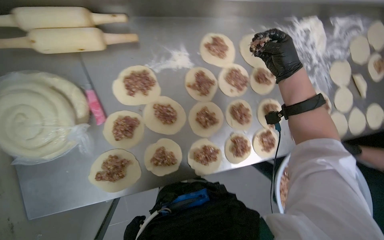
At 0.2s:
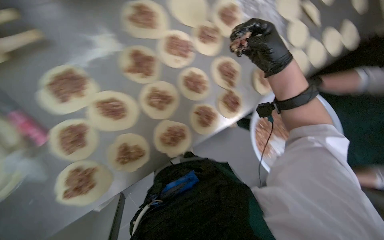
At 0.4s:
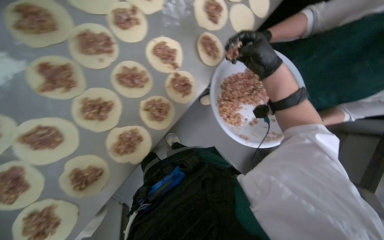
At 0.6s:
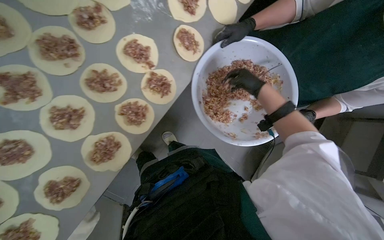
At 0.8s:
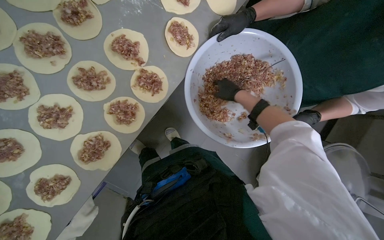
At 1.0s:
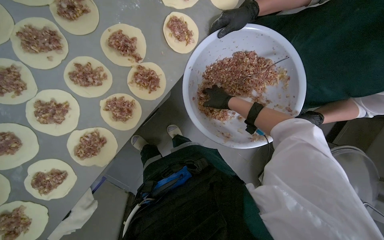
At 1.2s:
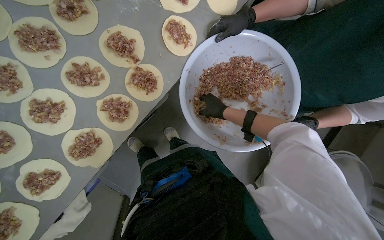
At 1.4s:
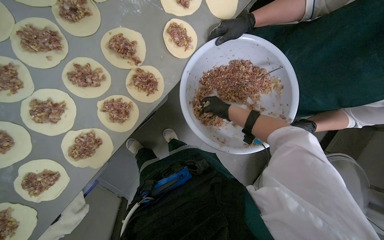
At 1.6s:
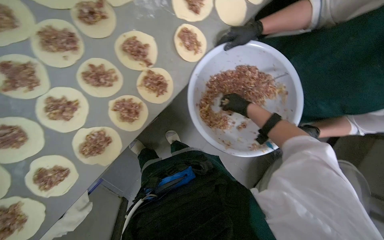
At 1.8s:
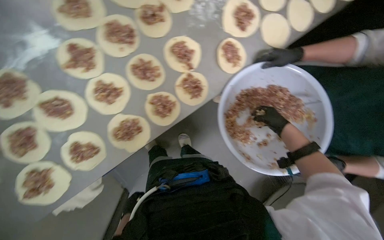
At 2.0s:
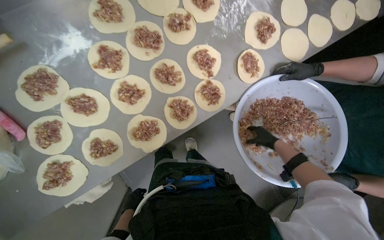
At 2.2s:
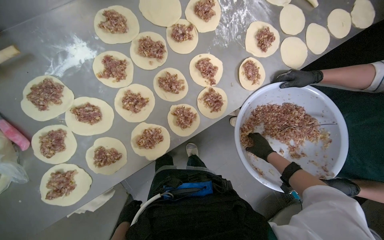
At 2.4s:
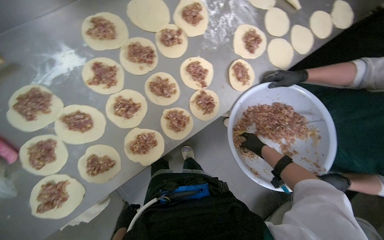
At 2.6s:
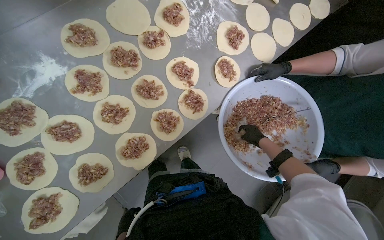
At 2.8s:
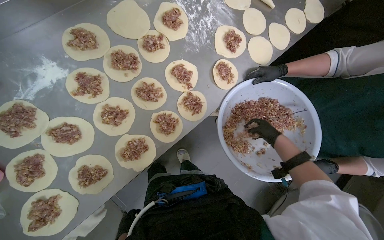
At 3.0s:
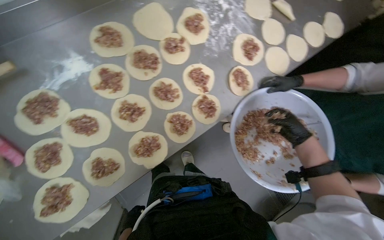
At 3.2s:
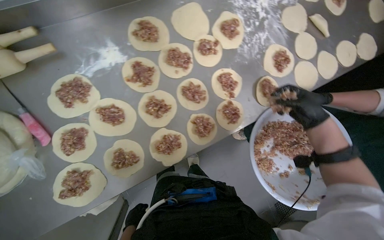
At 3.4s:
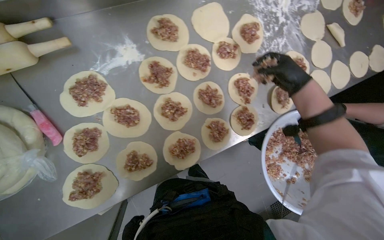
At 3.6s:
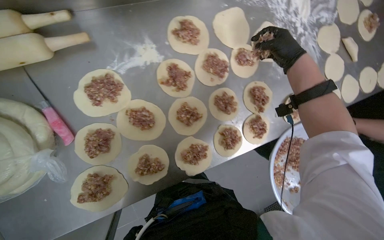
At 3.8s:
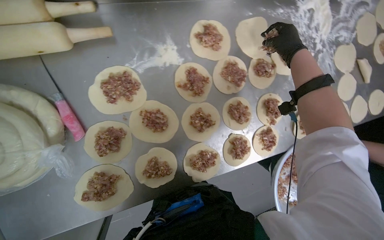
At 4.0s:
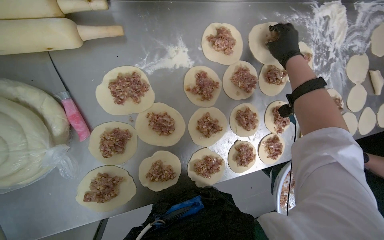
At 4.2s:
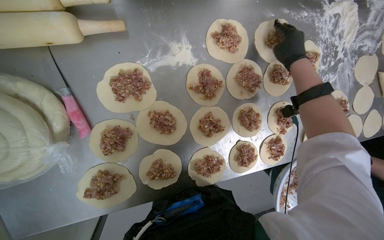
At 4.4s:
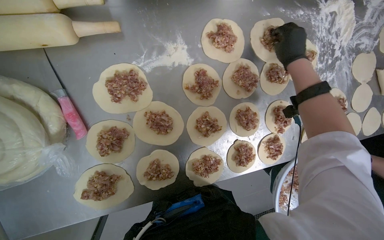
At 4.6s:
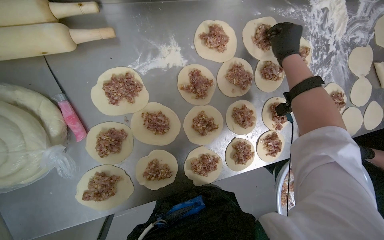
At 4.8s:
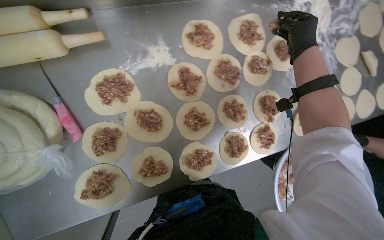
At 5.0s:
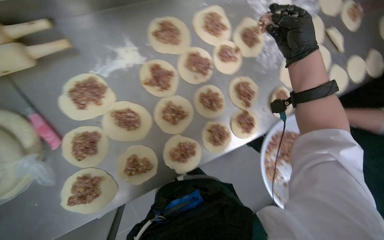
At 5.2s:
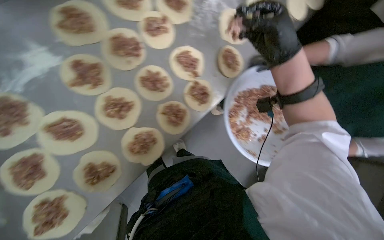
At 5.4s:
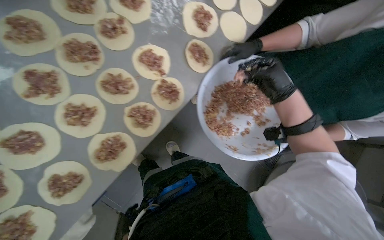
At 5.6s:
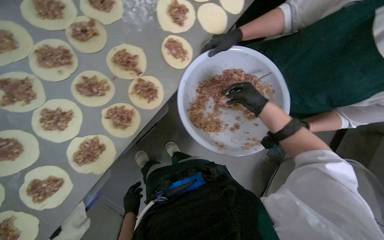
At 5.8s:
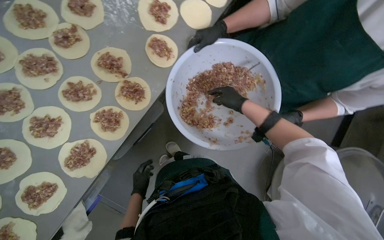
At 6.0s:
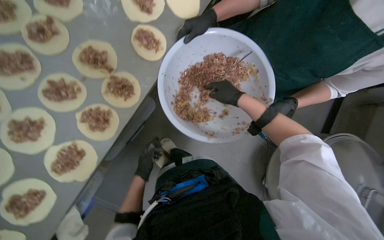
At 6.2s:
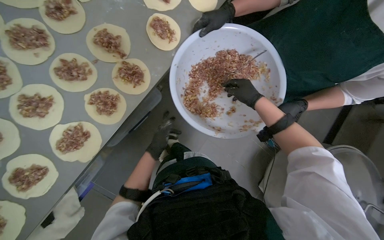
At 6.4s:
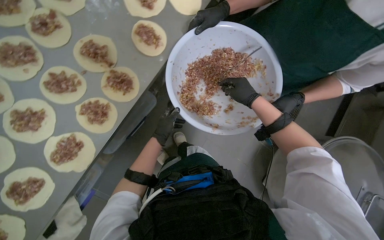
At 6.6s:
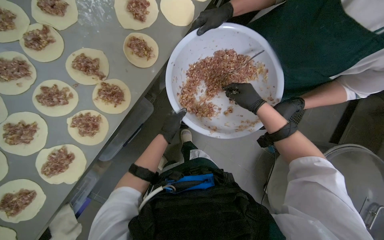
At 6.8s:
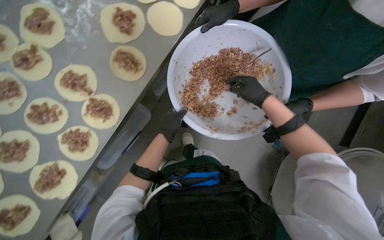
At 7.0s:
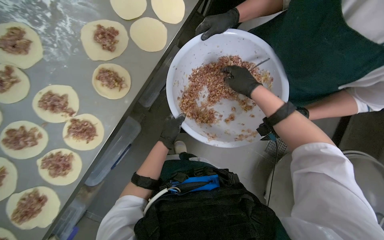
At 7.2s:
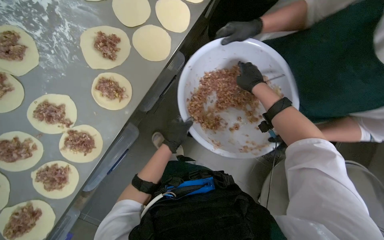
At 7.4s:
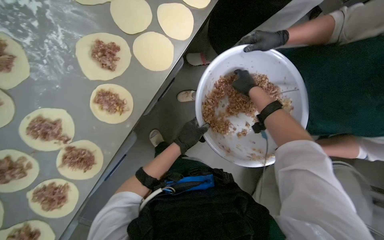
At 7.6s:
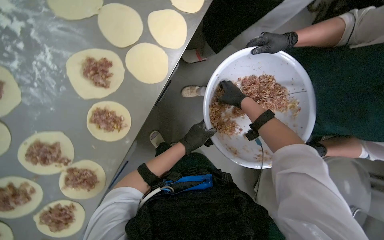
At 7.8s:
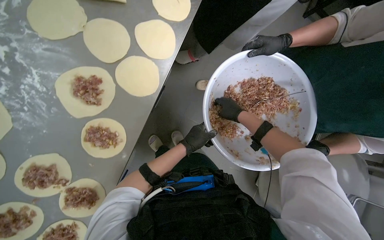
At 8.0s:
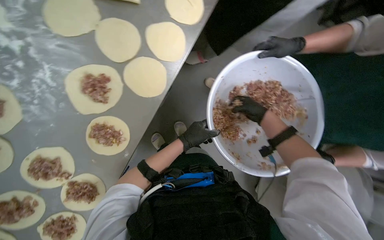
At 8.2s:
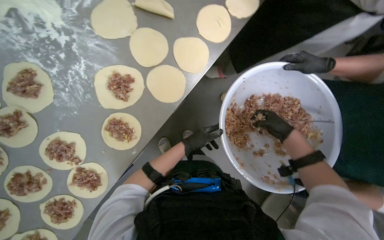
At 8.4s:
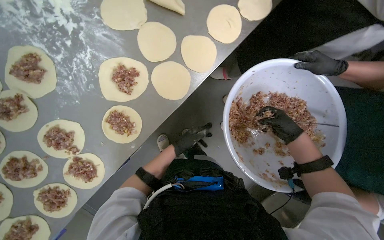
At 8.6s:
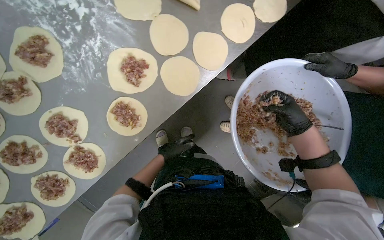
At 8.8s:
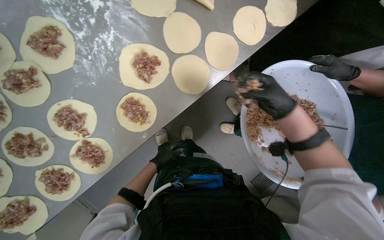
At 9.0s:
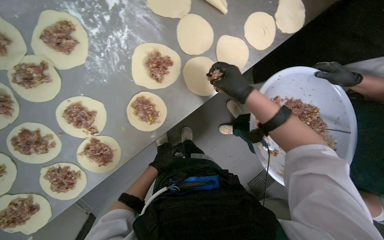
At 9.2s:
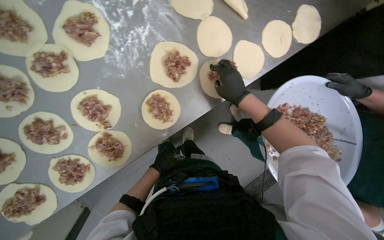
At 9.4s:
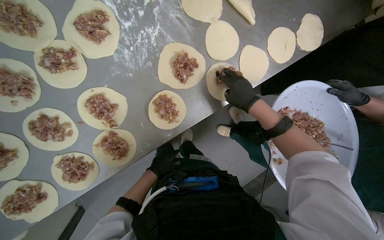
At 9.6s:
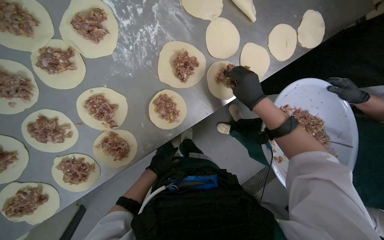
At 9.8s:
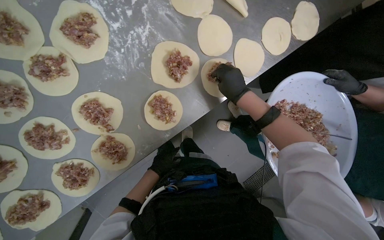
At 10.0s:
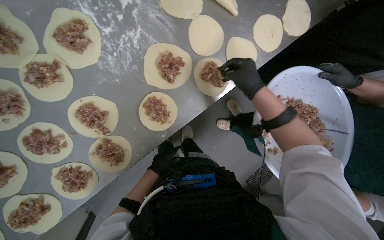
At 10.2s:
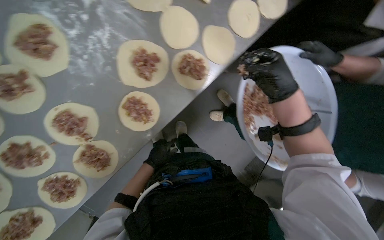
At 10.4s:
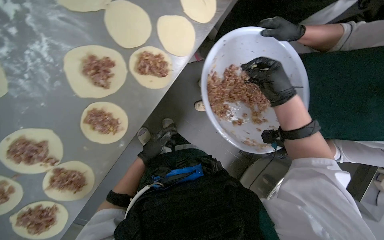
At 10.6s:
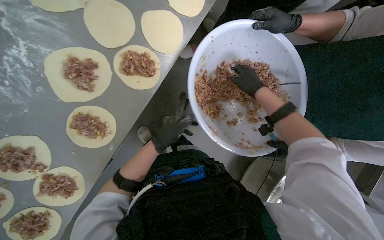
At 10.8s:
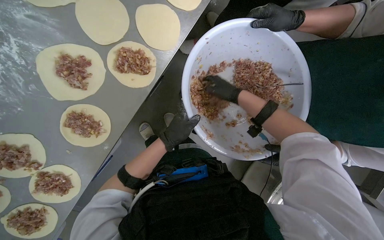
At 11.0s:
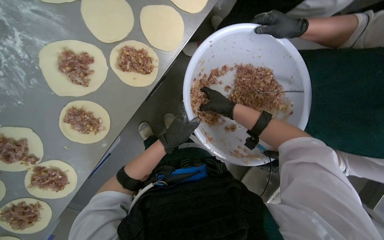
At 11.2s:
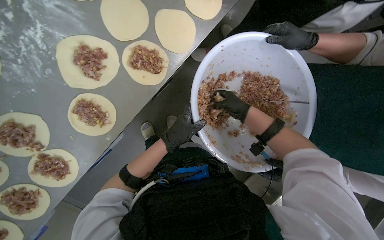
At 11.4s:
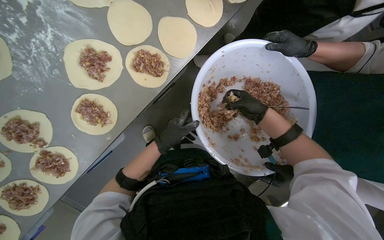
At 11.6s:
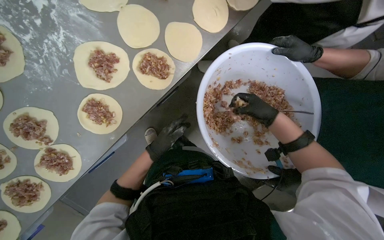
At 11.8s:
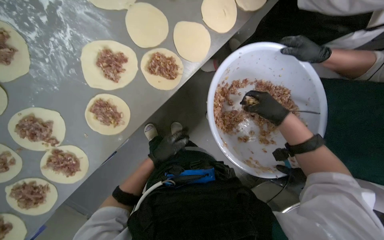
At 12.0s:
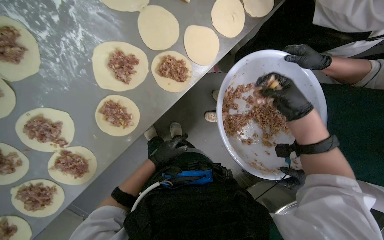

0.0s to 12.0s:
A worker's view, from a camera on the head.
Job: preparing food.
The whole recording: Placing meat filling onto dough circles. The worker places meat filling onto individual dough circles.
0.0s to 1.6s: The wearer moves about 40 cm. The wearer looks approximately 15 degrees further downward. Everything in view rotates roughly 35 degrees counterclockwise.
3.0s to 4.4s: The right hand goes about 60 cm up the picture and to the left.
4.4s to 6.0s: The head travels some 50 cm. The scene rotates counterclockwise by roughly 50 degrees.
7.6s to 9.0s: The right hand moves nearer to the camera, about 15 cm, and reaches some 10 cm to the right, then returns; the left hand shifts approximately 30 cm to the left, down the picture and farther from the camera.
9.0s to 10.4s: The right hand shifts about 20 cm to the right.
10.4s to 12.0s: The right hand reaches some 20 cm farther from the camera, then returns.

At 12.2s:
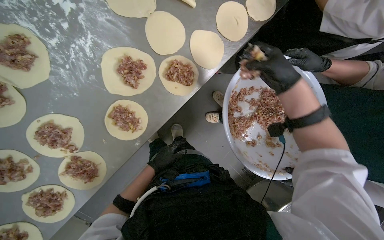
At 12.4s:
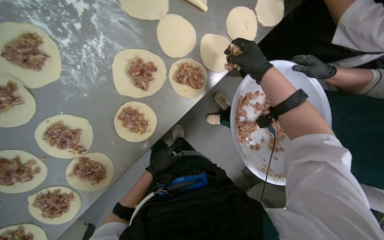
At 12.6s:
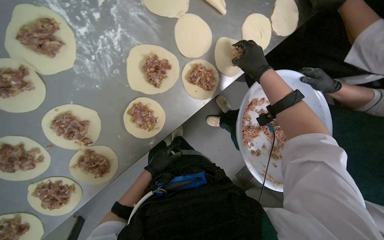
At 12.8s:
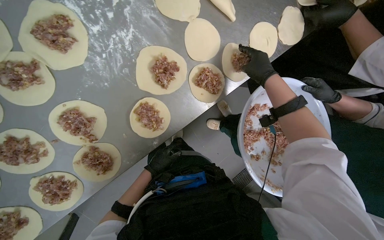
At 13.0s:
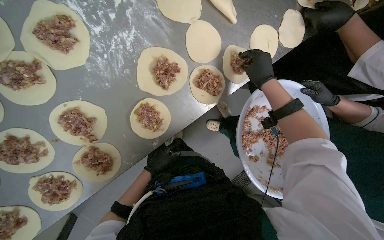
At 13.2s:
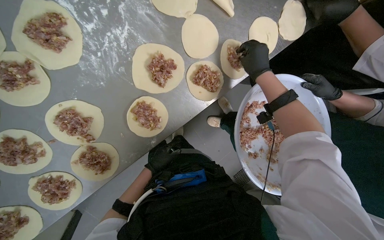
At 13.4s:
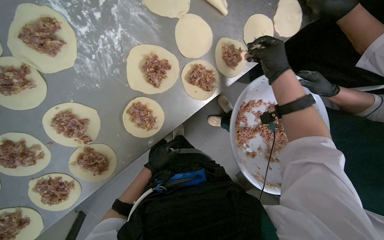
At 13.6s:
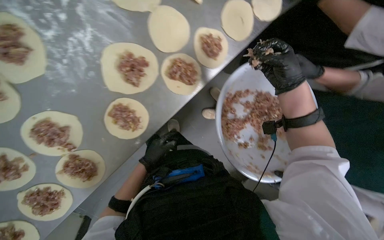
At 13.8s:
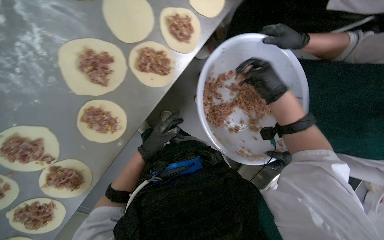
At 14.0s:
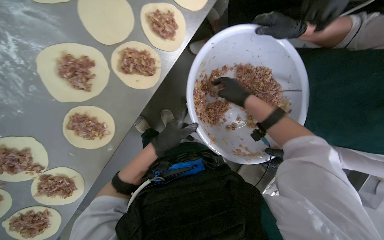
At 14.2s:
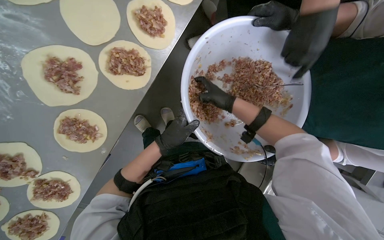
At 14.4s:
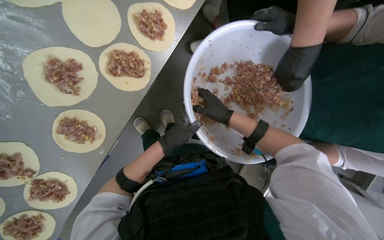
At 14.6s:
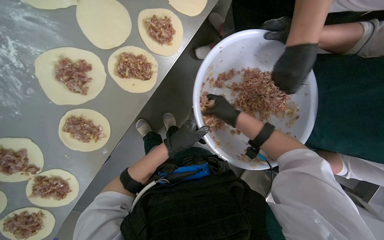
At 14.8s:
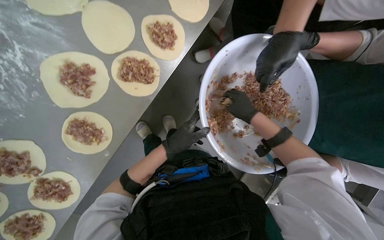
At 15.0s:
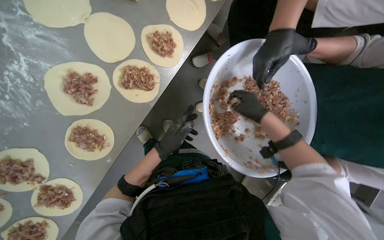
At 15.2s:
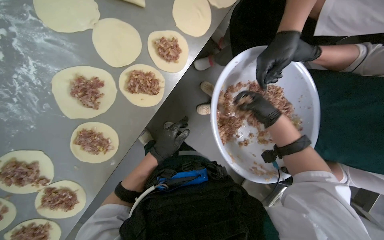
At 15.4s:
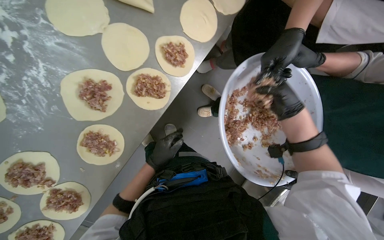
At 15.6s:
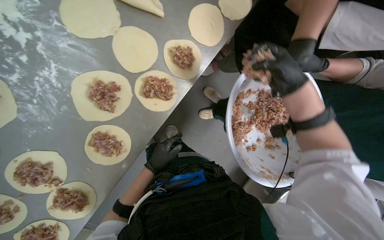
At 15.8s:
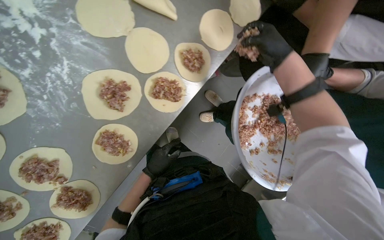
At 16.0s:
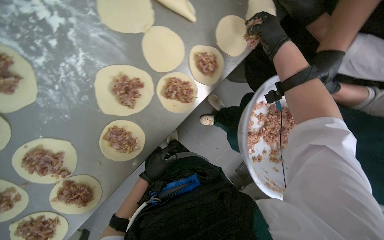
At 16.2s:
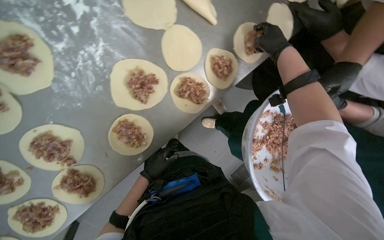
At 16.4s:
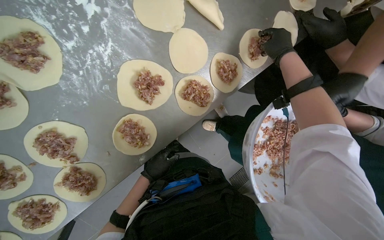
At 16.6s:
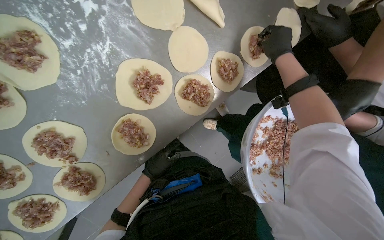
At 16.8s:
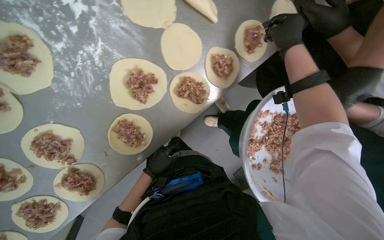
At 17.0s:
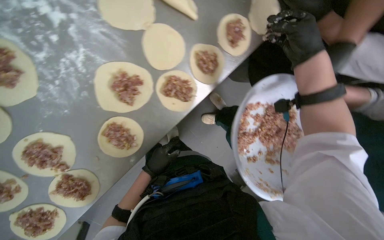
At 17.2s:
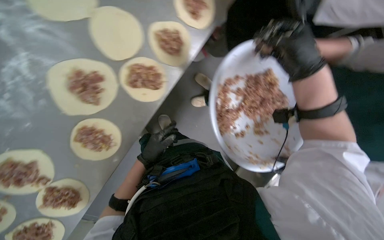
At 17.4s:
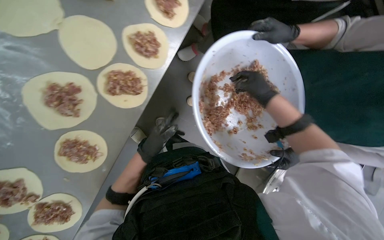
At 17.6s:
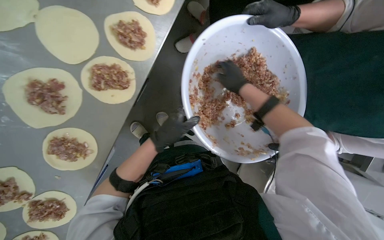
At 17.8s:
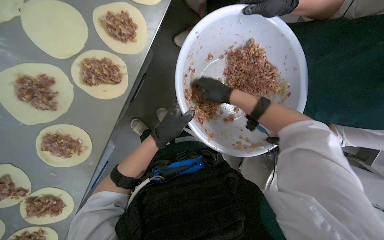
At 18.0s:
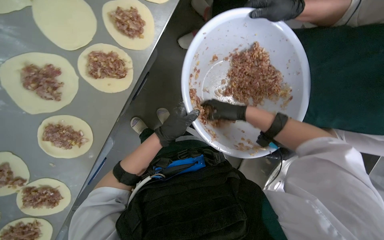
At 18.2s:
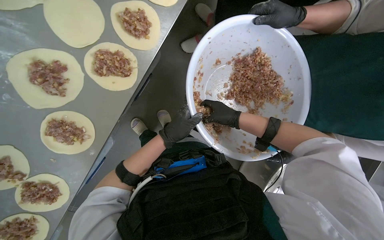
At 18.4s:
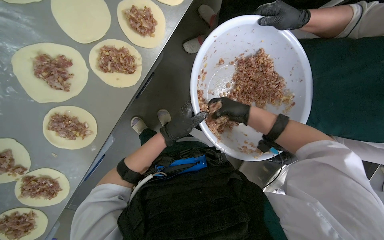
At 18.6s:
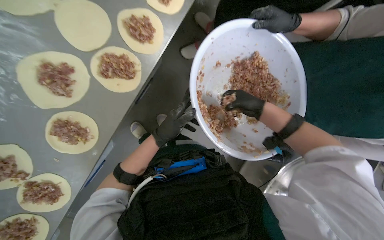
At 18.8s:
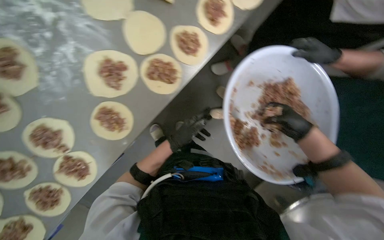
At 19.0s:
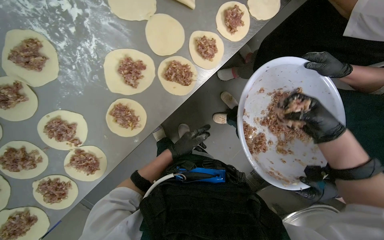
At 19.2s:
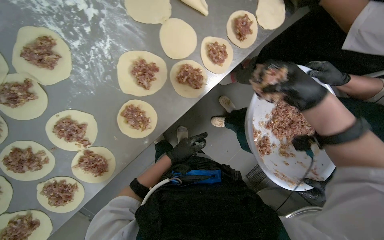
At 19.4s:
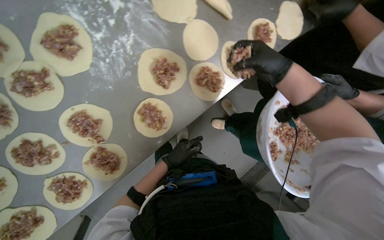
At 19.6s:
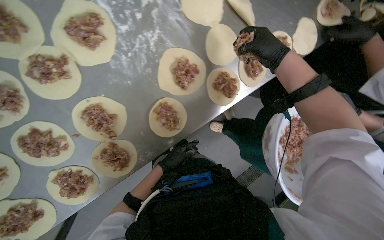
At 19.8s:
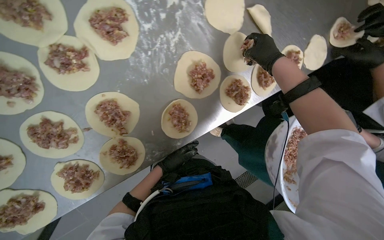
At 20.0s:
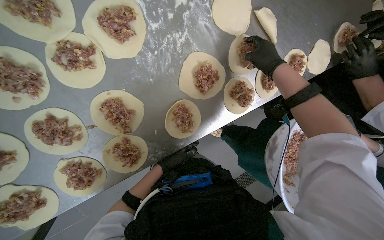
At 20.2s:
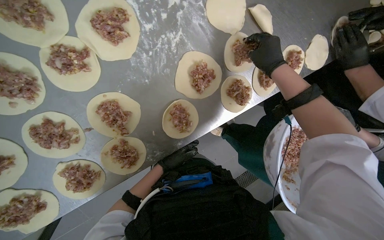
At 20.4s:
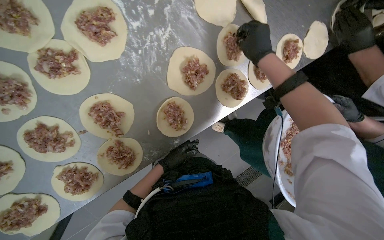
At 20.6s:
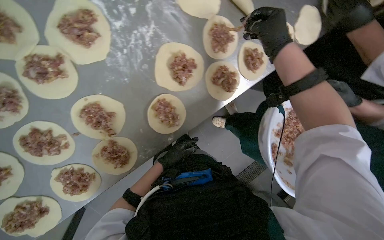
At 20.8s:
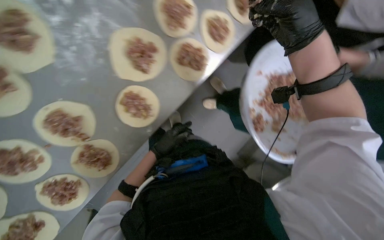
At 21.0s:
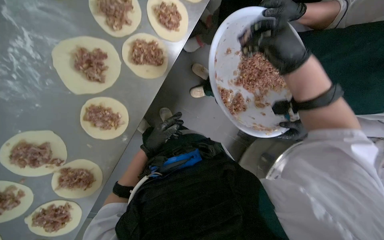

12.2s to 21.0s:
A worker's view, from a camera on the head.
Job: preparing food.
The whole recording: Placing meat filling onto dough circles. The worker places meat filling onto individual dough circles.
13.6s to 15.2s: The right hand travels farther from the camera and down the picture by roughly 20 cm, while the left hand heads to the right and nearer to the camera, covering some 15 cm.
15.2s to 16.6s: The left hand travels to the left, down the picture and farther from the camera by about 20 cm. Meanwhile the right hand is displaced up the picture by approximately 30 cm.
16.6s to 18.0s: The right hand shifts approximately 40 cm down the picture and farther from the camera. The left hand goes roughly 25 cm to the right and up the picture.
18.0s to 19.6s: The scene turns some 30 degrees clockwise in the picture. The left hand goes about 10 cm down the picture, while the right hand heads up the picture and nearer to the camera, covering some 35 cm.
19.6s to 21.0s: The scene rotates counterclockwise by some 25 degrees.
